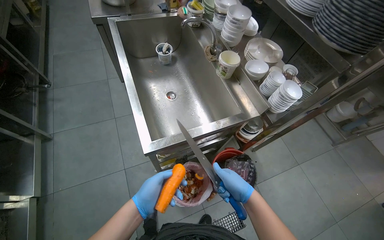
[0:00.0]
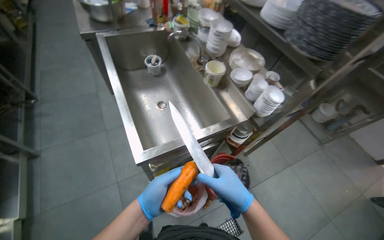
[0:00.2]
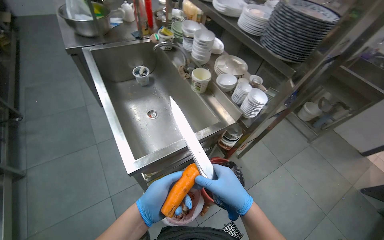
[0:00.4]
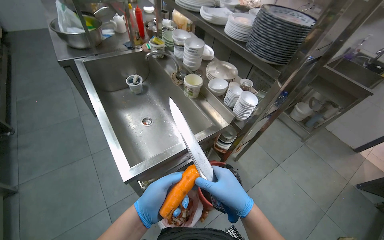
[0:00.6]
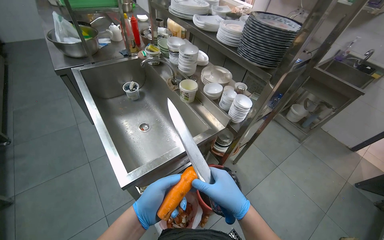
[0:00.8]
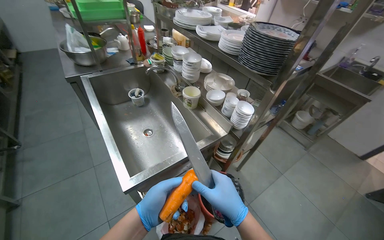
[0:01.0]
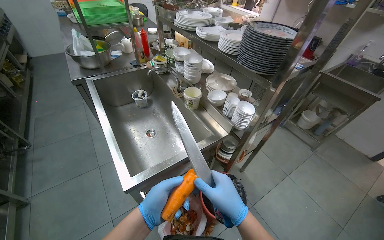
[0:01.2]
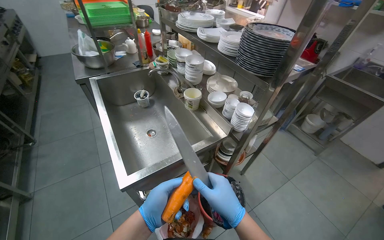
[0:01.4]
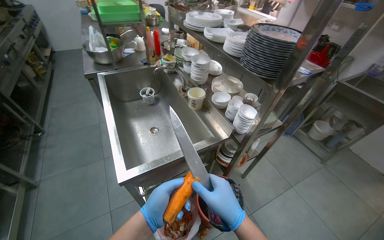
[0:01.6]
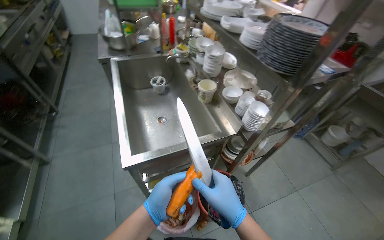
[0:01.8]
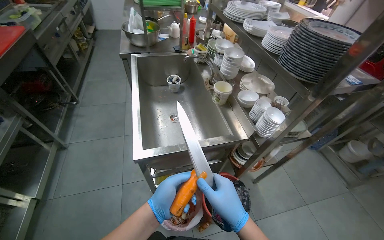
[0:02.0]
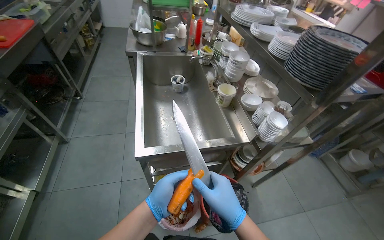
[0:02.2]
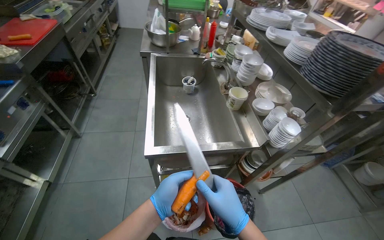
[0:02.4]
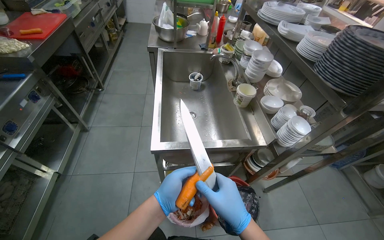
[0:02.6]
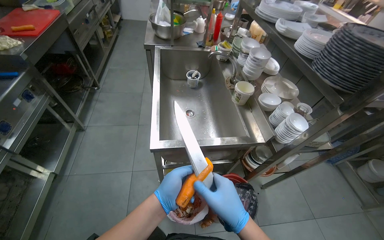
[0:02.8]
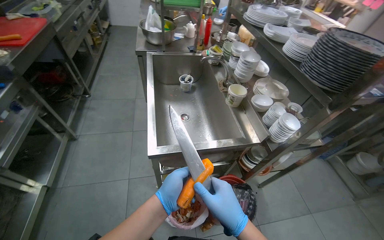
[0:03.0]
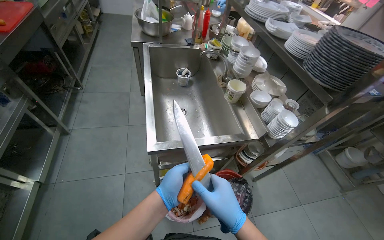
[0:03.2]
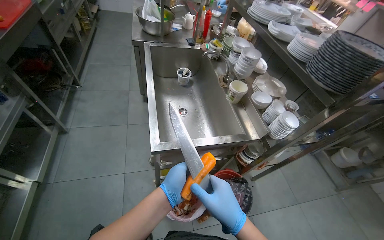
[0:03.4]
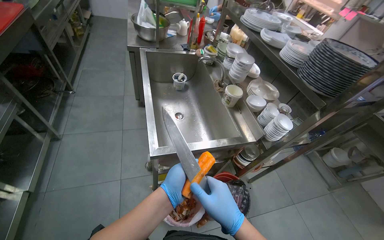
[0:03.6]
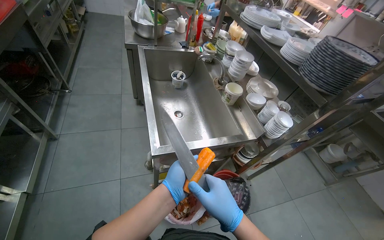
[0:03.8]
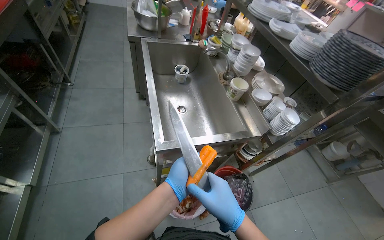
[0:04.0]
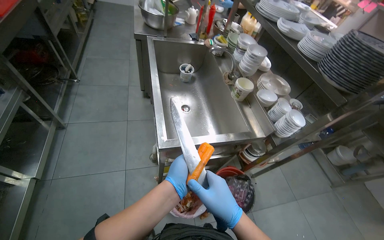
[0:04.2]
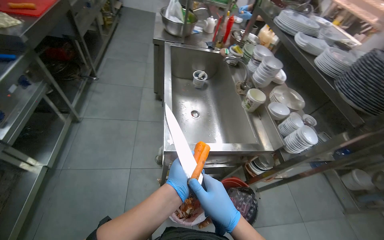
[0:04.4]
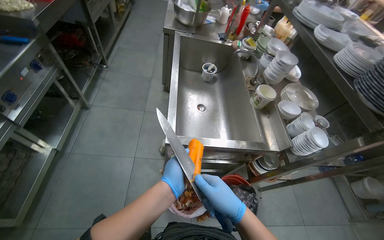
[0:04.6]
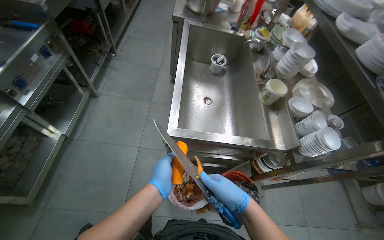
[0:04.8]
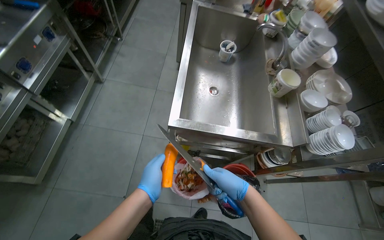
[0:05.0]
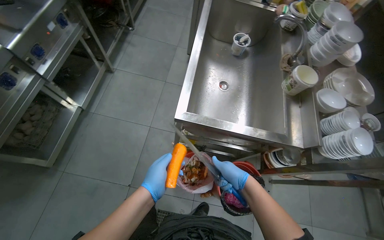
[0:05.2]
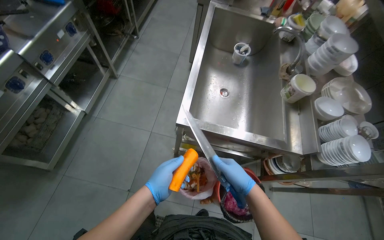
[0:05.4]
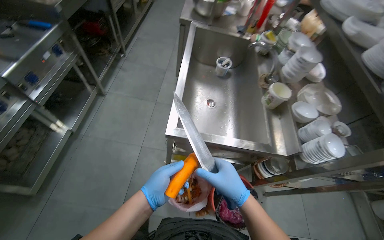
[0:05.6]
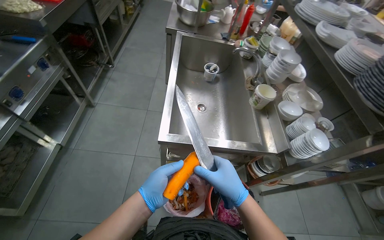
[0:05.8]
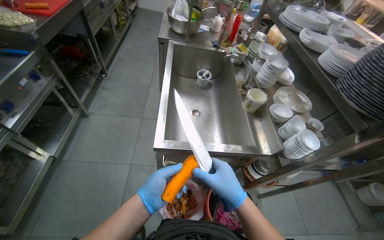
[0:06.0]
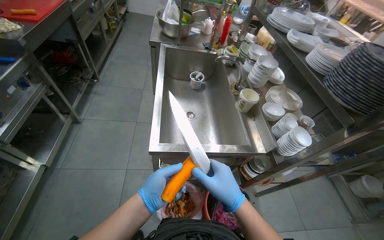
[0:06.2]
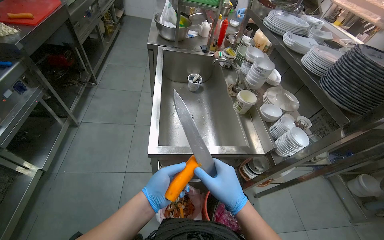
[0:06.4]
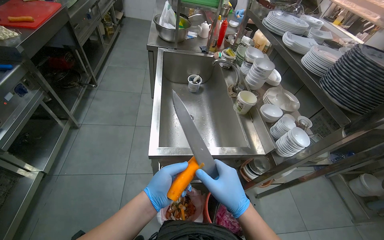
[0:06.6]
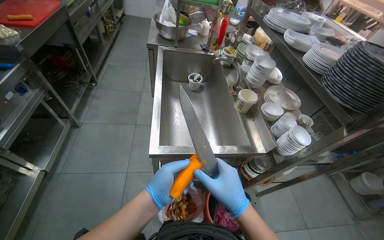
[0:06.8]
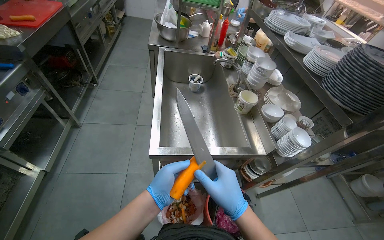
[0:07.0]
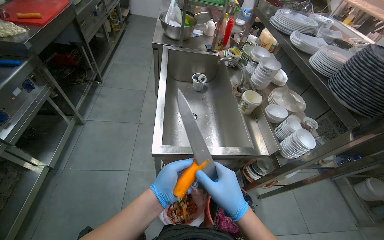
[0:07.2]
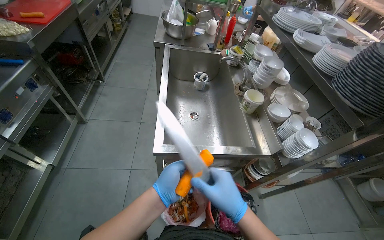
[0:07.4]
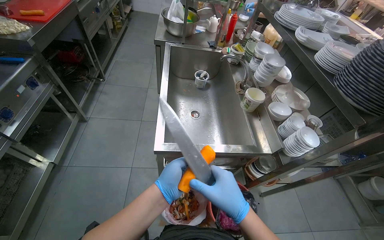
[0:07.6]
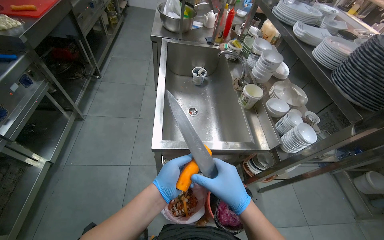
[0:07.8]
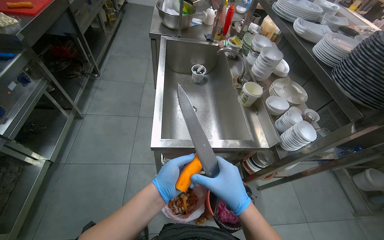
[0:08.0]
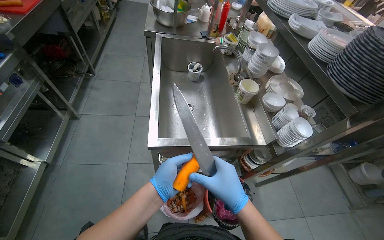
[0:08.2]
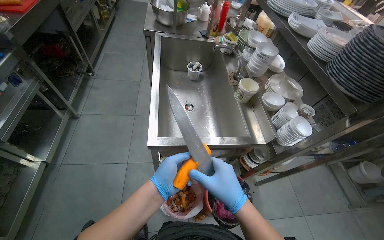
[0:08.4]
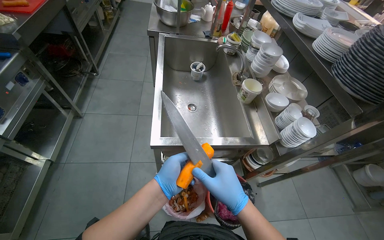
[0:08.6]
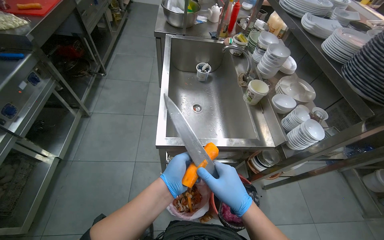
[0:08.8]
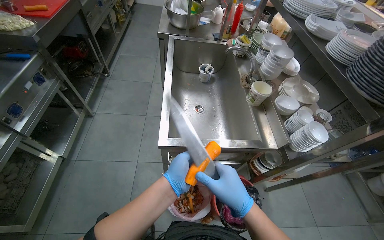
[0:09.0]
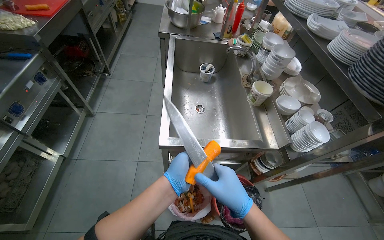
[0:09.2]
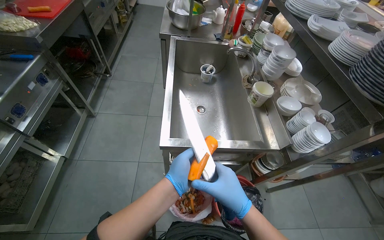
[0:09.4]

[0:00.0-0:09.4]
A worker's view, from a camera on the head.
Job: preparing food.
The whole recording: Peeling carrot with knife. The worker peels a carrot using a knife over a bin.
0:00.0 to 0:01.6: The view tips upward by roughly 15 degrees. The right hand shifts some 15 cm nearer to the camera.
0:06.2 to 0:09.4: The hands are busy where they are.

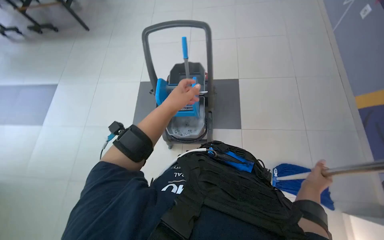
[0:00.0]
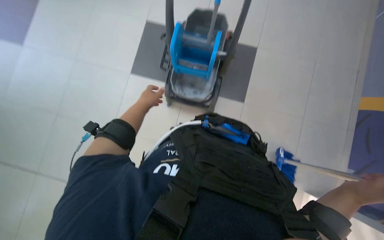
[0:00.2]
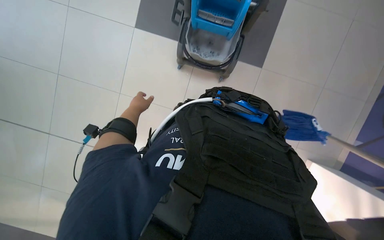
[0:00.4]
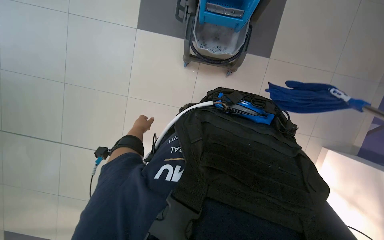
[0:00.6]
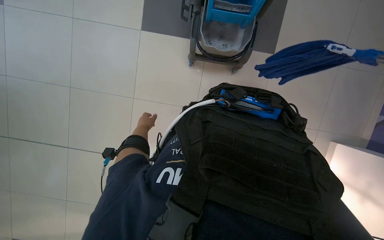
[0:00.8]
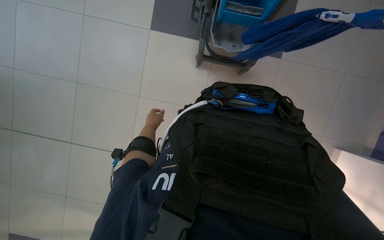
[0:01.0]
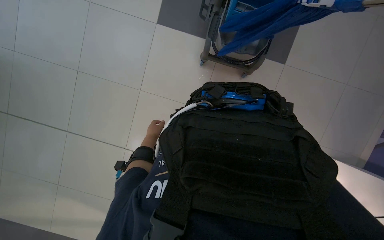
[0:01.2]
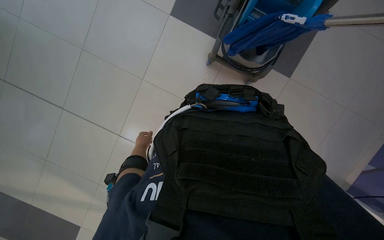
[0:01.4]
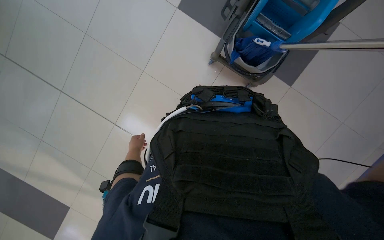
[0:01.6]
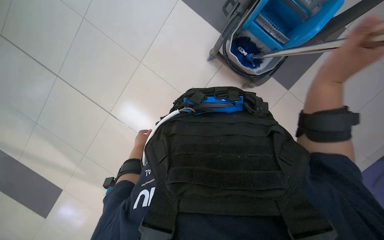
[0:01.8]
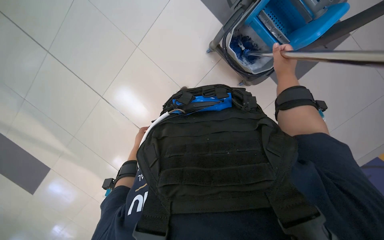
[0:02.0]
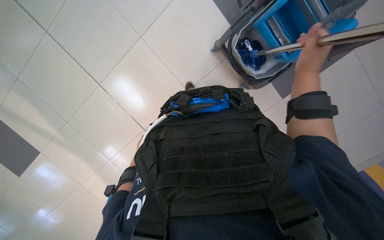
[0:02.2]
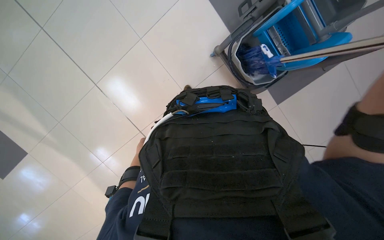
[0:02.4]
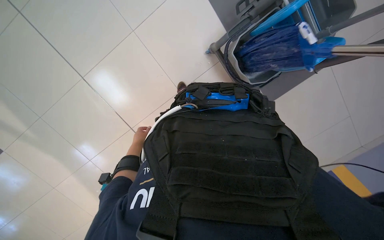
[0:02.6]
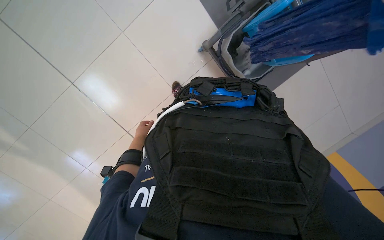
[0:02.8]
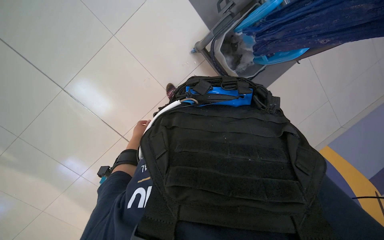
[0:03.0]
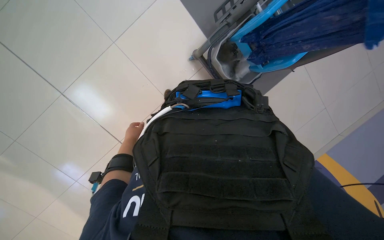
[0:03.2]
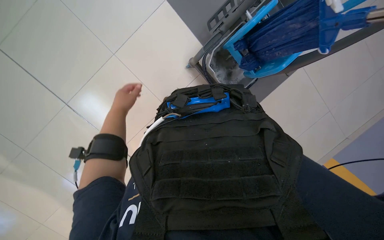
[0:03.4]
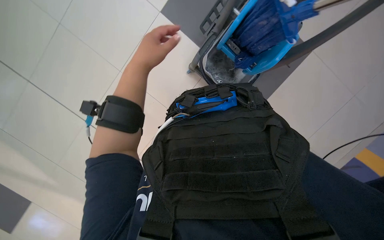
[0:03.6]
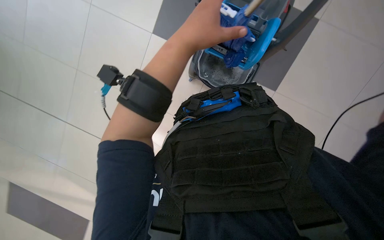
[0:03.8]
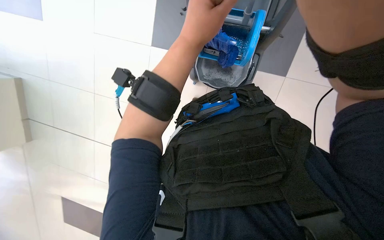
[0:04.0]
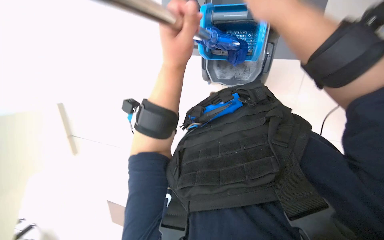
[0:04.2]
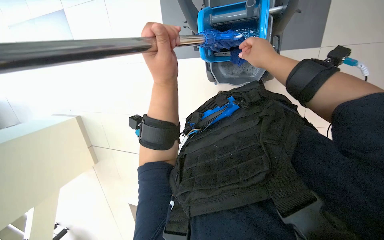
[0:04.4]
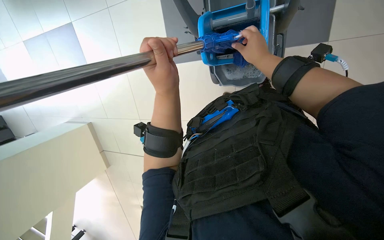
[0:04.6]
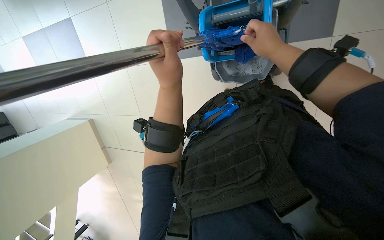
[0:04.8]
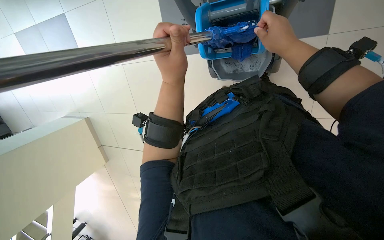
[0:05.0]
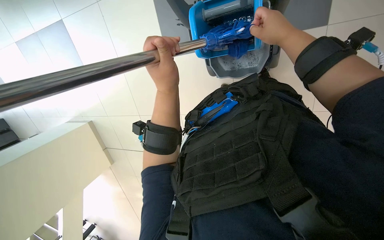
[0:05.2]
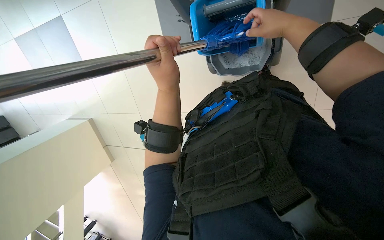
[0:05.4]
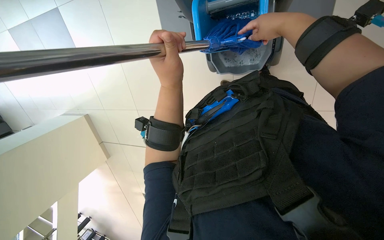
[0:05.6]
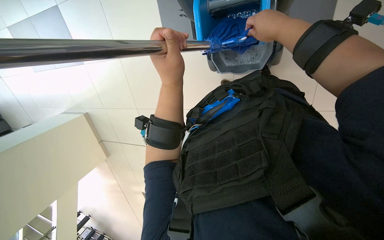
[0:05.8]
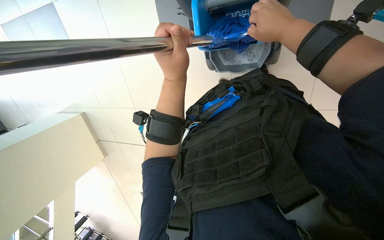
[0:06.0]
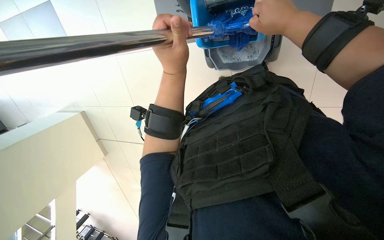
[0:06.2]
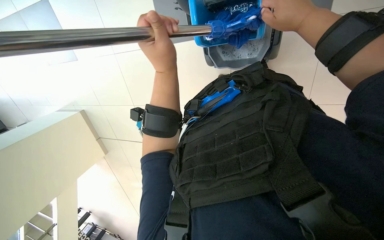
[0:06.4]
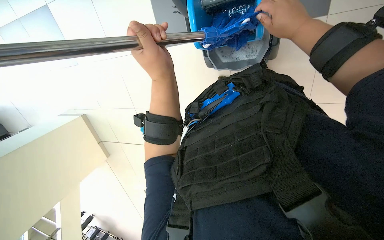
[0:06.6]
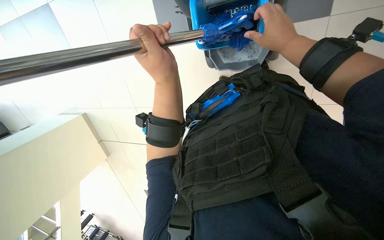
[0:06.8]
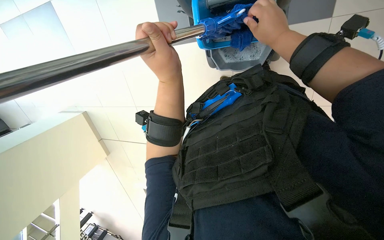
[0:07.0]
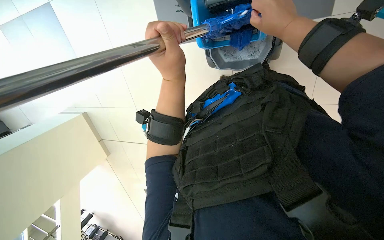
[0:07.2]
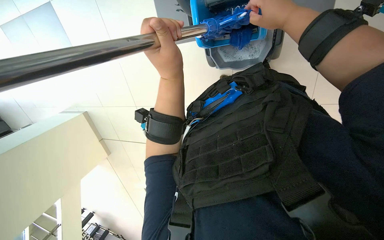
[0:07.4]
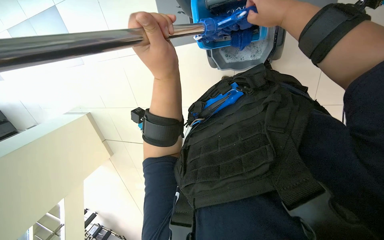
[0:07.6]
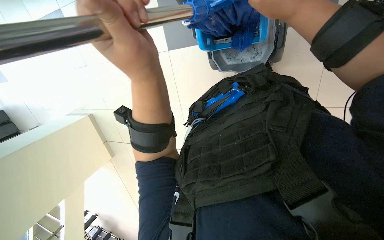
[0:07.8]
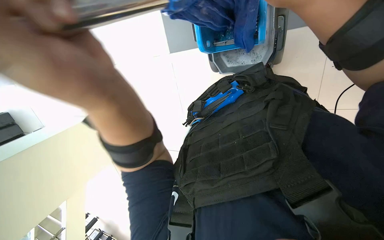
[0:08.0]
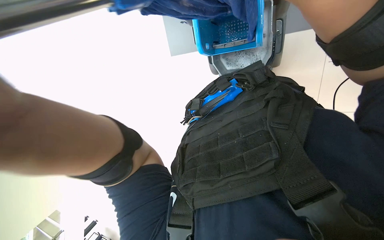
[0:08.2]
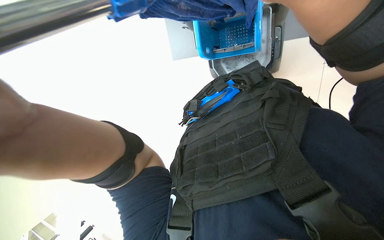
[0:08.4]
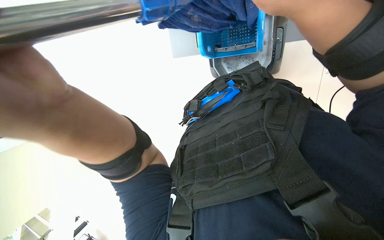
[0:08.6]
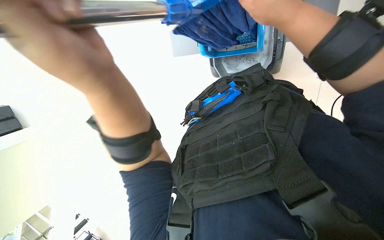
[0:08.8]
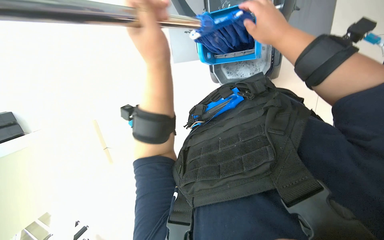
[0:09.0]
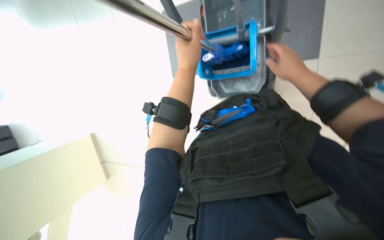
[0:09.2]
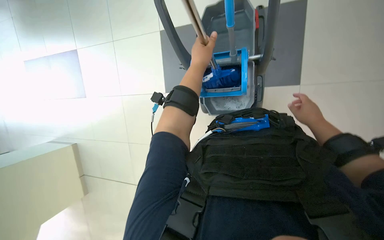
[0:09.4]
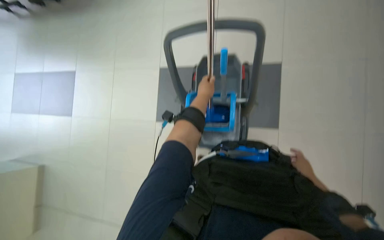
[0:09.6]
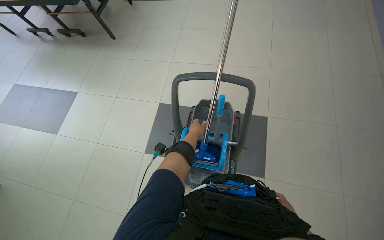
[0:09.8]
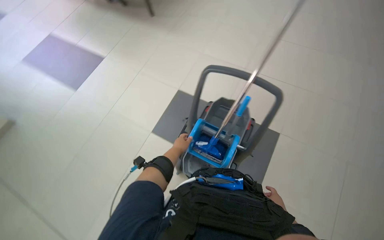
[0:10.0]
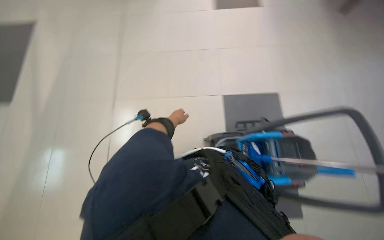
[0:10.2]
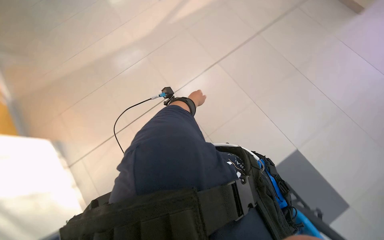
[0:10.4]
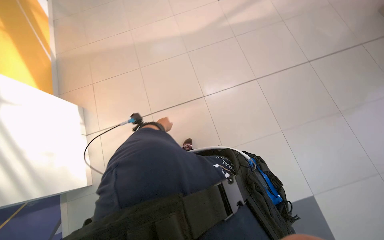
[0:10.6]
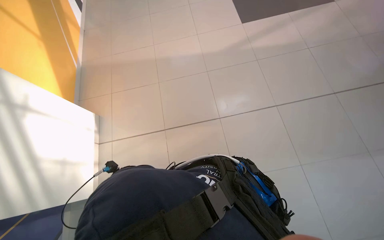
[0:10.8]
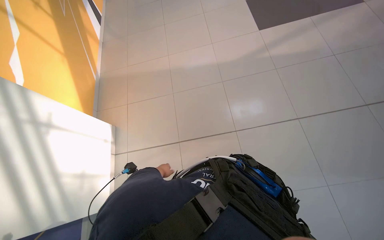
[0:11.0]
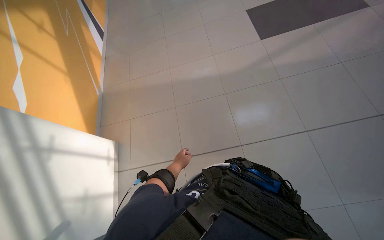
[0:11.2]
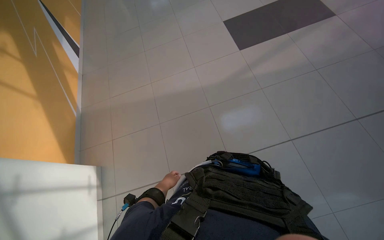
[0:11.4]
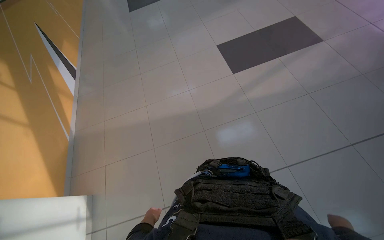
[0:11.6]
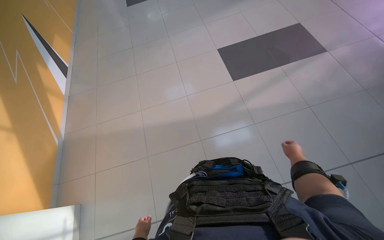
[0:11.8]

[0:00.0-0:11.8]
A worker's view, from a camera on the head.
Job: preparing cleaning supplies.
The whole recording: Changing mop and preparing. The worker puts away the used mop, wrings it, and picks up a new mop from the cart.
0:00.0 to 0:01.4: The view tips downward by about 20 degrees. The left hand heads farther from the camera, to the left and down the picture, covering some 40 cm.
0:03.0 to 0:04.4: The left hand shifts some 60 cm nearer to the camera, up the picture and to the right.
0:06.0 to 0:07.4: The hands are busy where they are.
0:08.8 to 0:10.4: The view tilts approximately 30 degrees upward. The scene rotates clockwise by approximately 95 degrees.
0:10.4 to 0:11.8: The camera travels approximately 70 cm.
